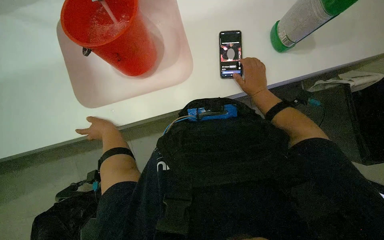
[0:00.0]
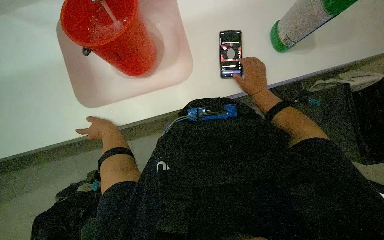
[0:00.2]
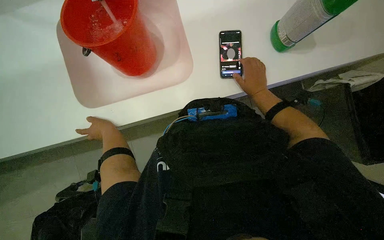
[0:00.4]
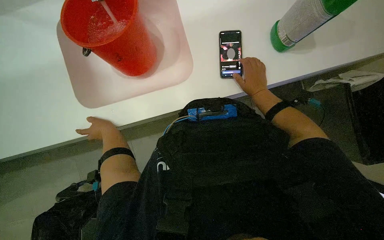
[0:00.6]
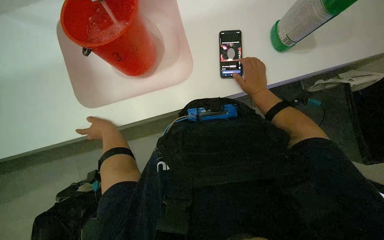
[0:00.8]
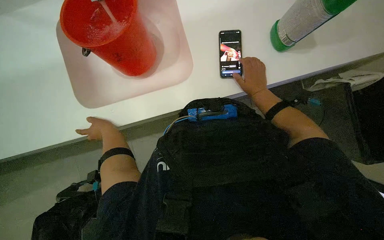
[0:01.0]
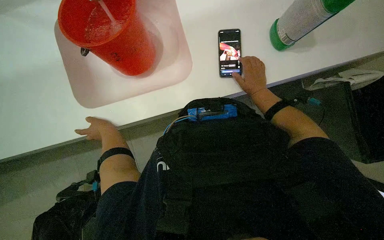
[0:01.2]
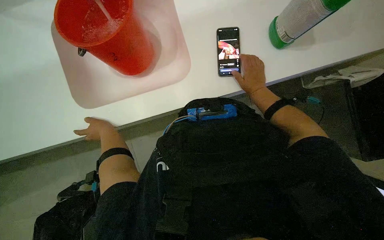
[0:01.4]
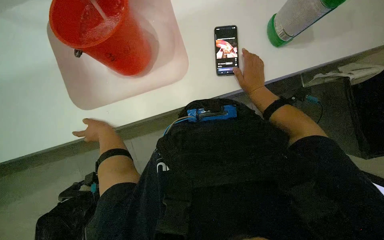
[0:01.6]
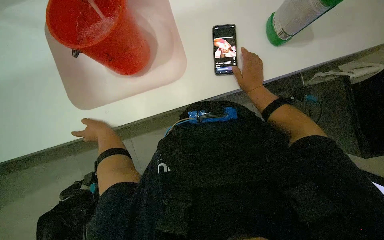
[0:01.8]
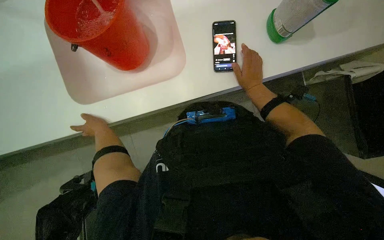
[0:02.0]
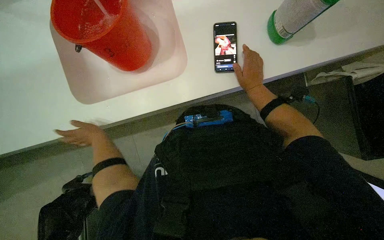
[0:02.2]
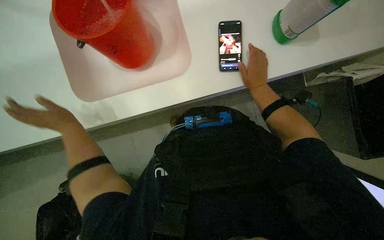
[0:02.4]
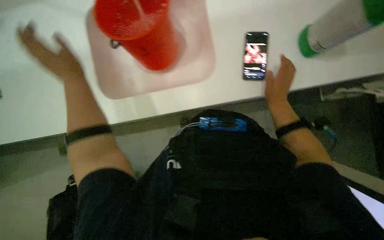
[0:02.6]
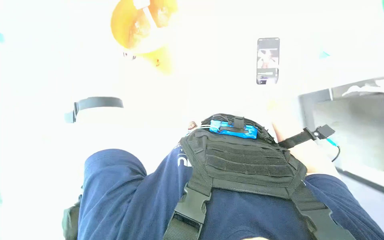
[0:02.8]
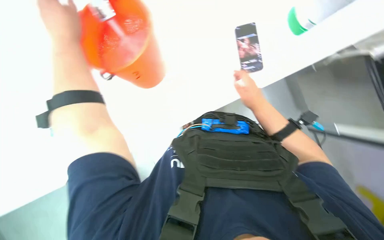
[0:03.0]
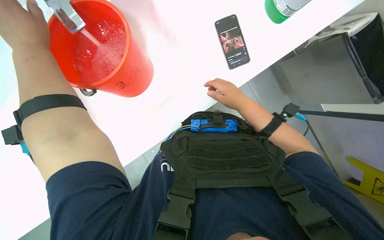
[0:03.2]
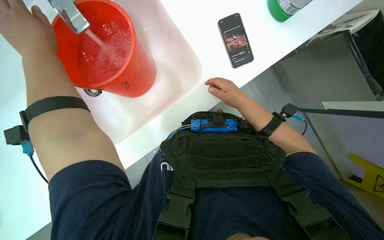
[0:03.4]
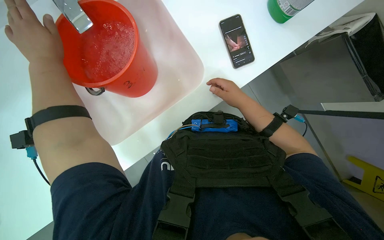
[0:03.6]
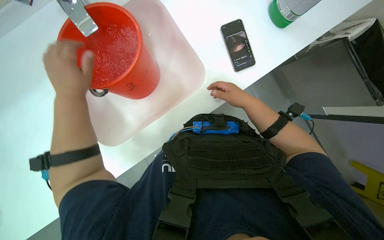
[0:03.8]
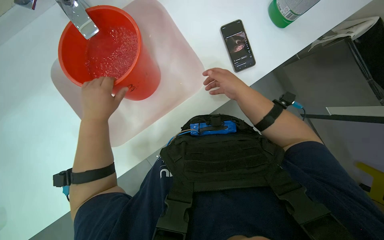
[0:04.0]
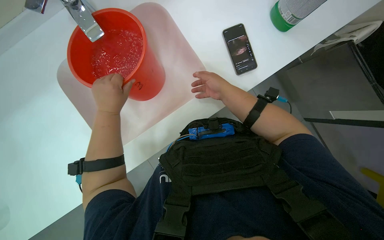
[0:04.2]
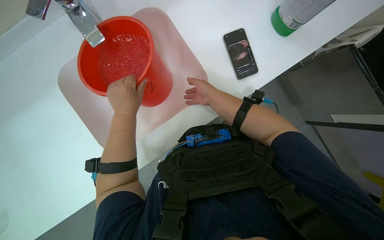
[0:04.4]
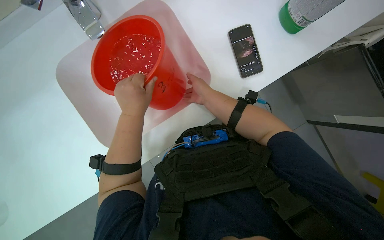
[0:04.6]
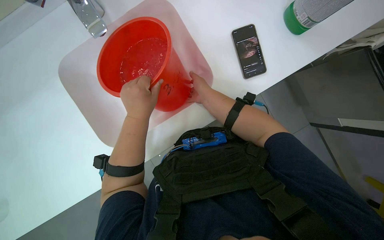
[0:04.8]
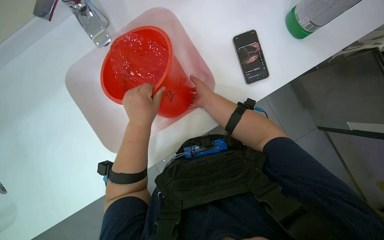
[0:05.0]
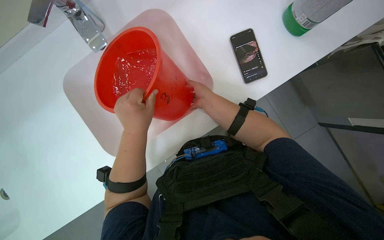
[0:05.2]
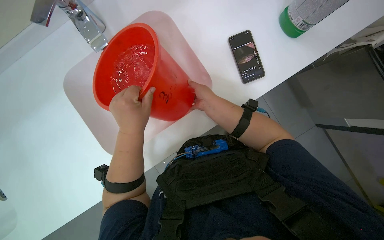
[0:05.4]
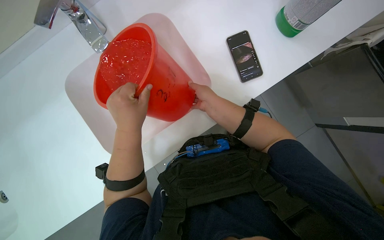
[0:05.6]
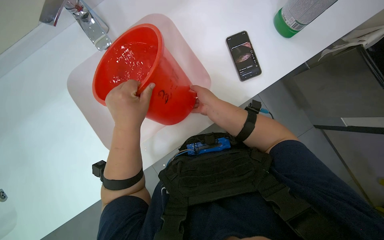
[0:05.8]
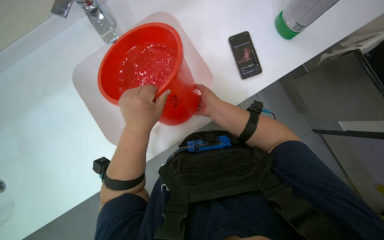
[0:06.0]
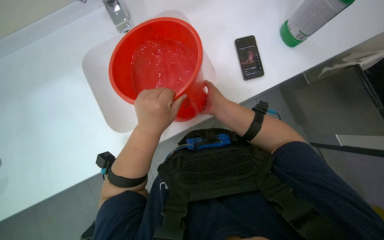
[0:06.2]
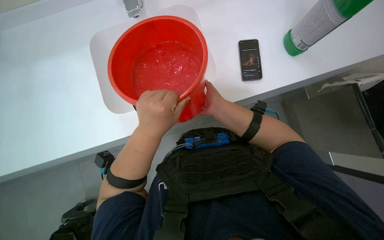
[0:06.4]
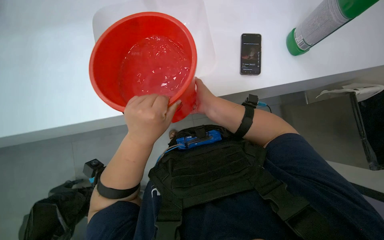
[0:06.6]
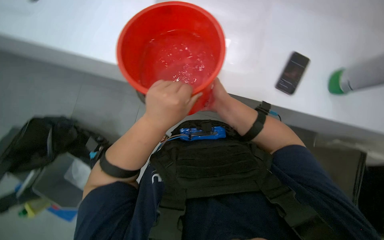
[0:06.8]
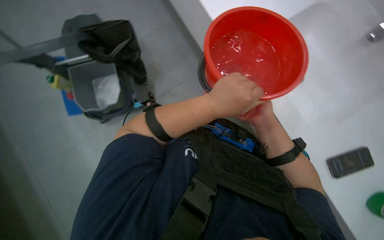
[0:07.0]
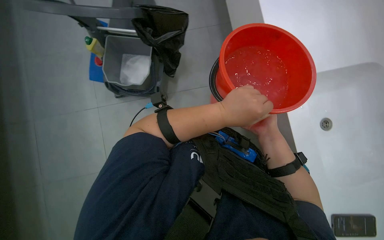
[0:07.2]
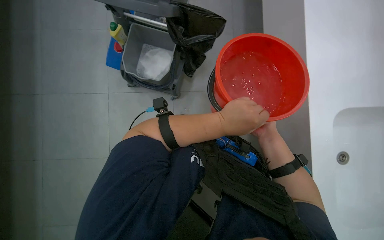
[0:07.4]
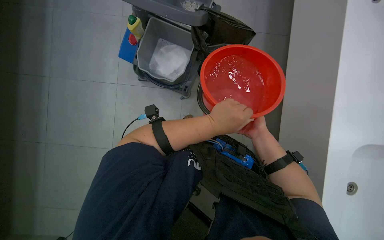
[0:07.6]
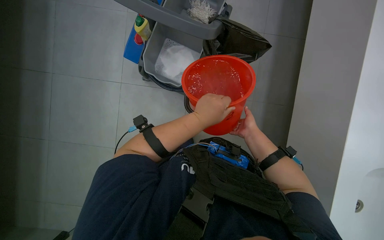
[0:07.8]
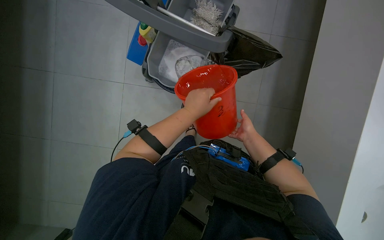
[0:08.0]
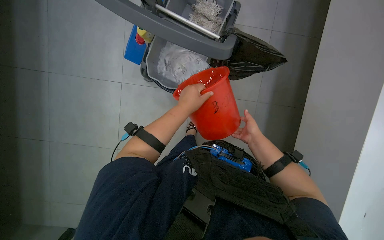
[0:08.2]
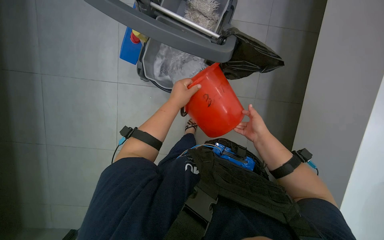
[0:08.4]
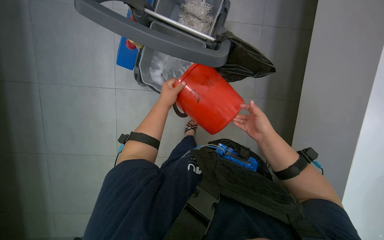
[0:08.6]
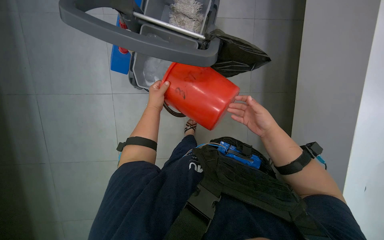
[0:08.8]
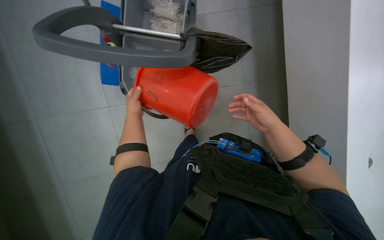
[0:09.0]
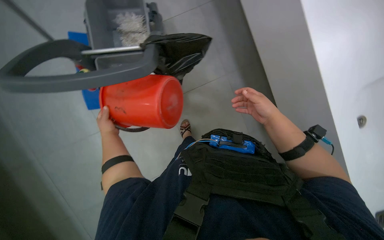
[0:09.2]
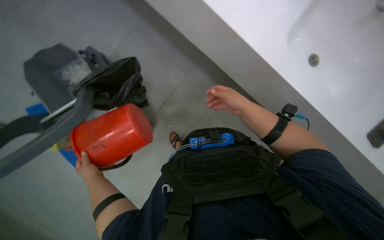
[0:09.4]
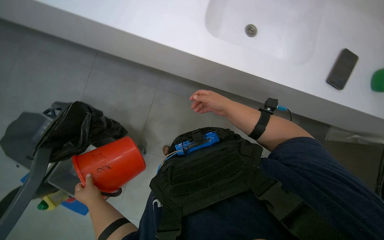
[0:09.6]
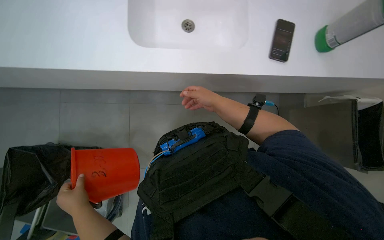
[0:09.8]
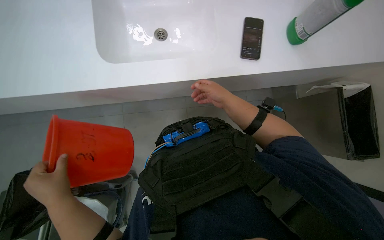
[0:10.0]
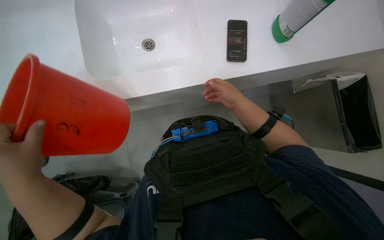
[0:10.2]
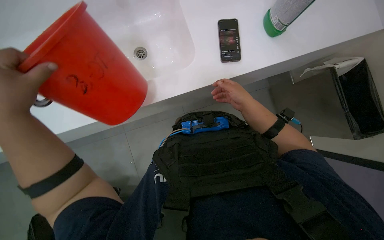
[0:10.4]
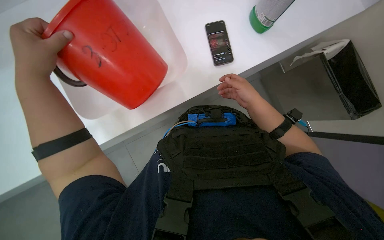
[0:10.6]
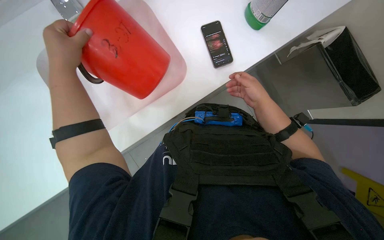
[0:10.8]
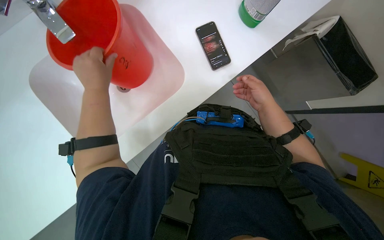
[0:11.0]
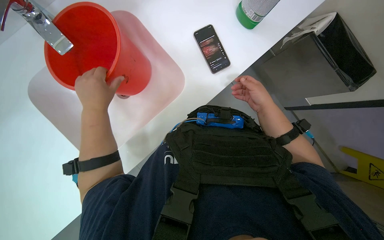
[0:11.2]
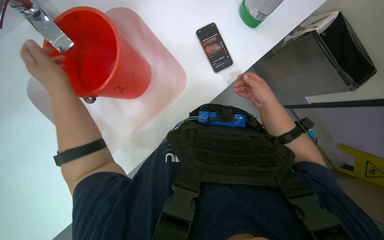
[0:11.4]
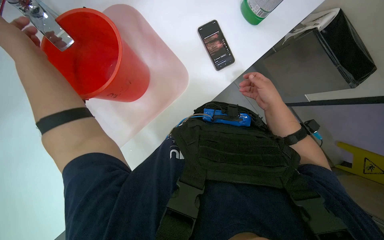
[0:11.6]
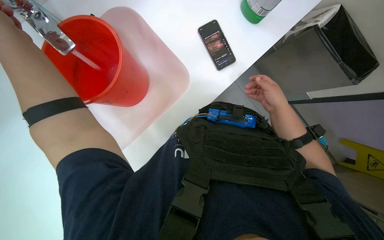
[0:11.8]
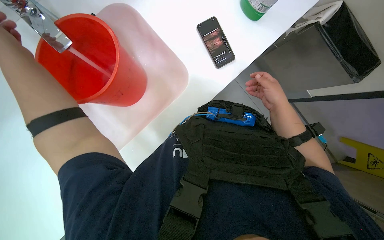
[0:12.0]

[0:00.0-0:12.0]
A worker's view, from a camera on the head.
Job: preparing cleaning supplies.
The whole recording: Preparing cleaning solution. The worker fills a bucket with water and cleaning solution, then pours it into a cleaning cart and prepares a mop.
0:00.0 to 0:01.6: The hands work in one place, with small movements.
0:01.6 to 0:03.0: The right hand goes some 20 cm nearer to the camera and to the left. Meanwhile the left hand shifts approximately 35 cm nearer to the camera and up the picture.
0:03.0 to 0:04.4: The right hand shifts roughly 10 cm to the left. The left hand travels to the right and down the picture by some 20 cm.
0:04.4 to 0:06.0: Both hands travel together nearer to the camera, some 10 cm.
0:06.0 to 0:07.6: The scene rotates clockwise by roughly 45 degrees.
0:07.6 to 0:09.0: The left hand heads farther from the camera, to the left and up the picture, covering roughly 35 cm.
0:09.0 to 0:10.4: The scene turns roughly 60 degrees counterclockwise in the picture.

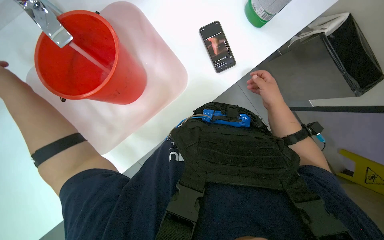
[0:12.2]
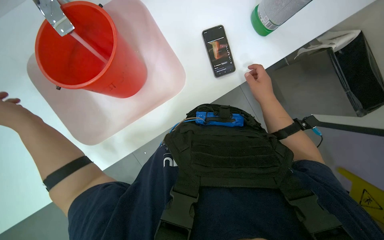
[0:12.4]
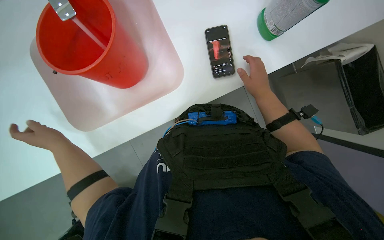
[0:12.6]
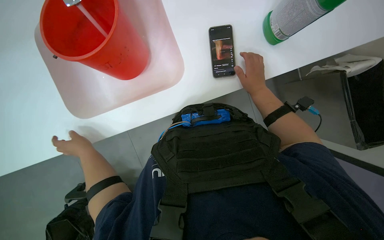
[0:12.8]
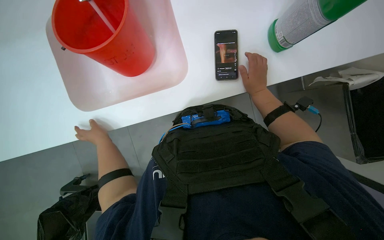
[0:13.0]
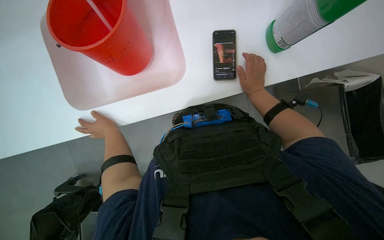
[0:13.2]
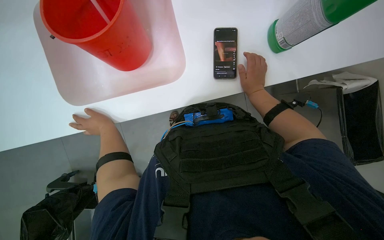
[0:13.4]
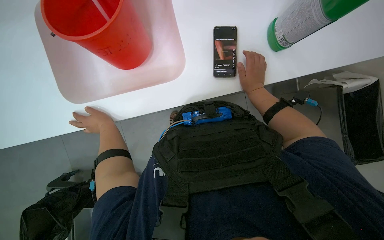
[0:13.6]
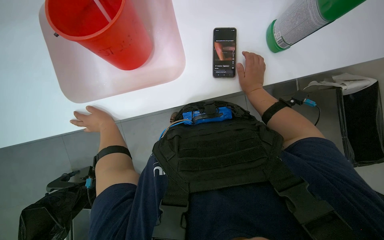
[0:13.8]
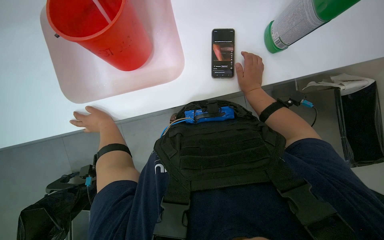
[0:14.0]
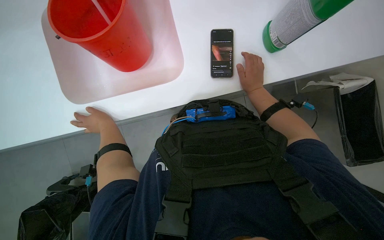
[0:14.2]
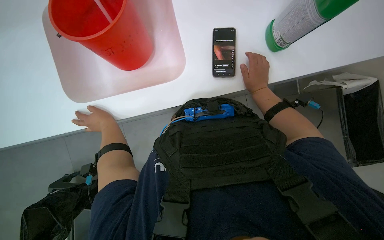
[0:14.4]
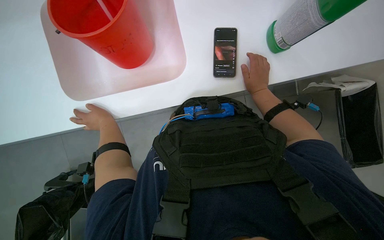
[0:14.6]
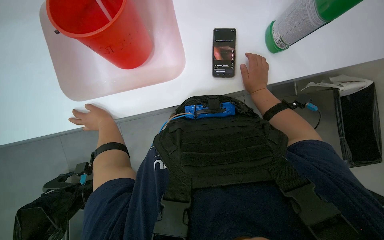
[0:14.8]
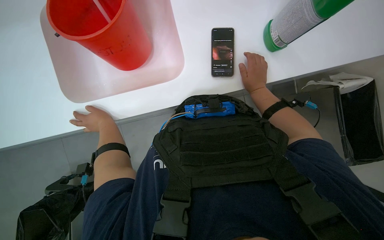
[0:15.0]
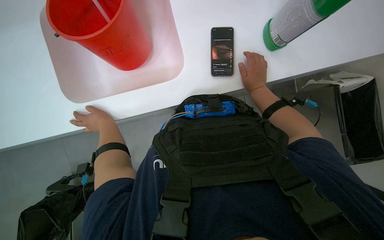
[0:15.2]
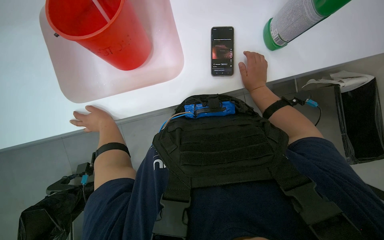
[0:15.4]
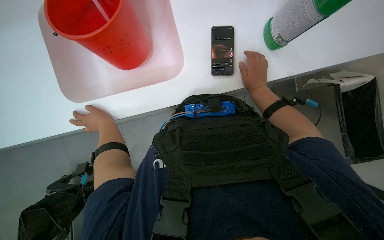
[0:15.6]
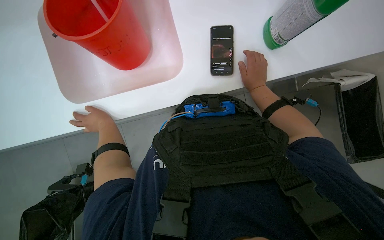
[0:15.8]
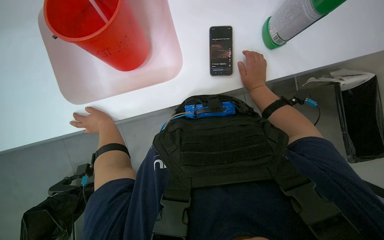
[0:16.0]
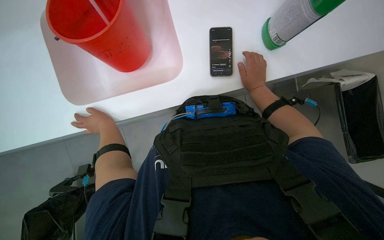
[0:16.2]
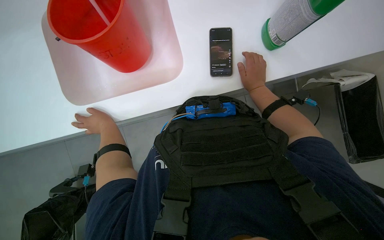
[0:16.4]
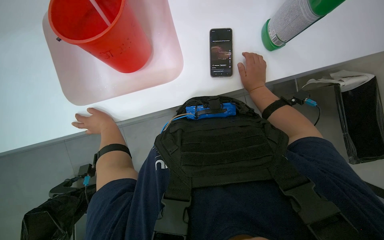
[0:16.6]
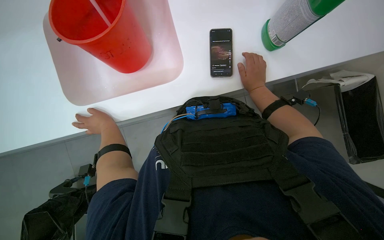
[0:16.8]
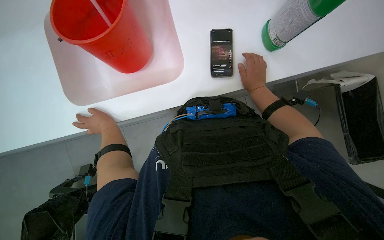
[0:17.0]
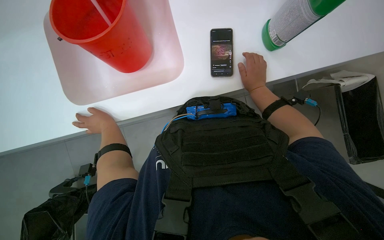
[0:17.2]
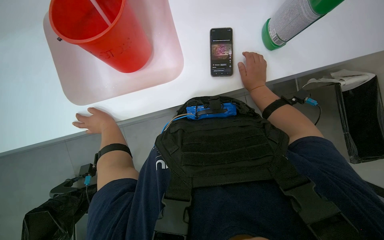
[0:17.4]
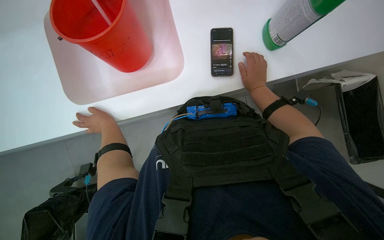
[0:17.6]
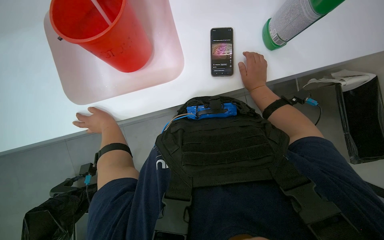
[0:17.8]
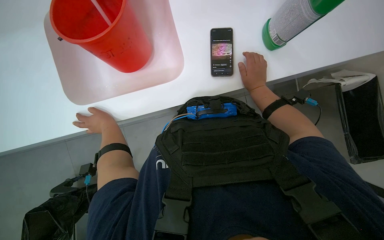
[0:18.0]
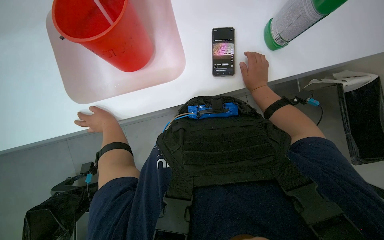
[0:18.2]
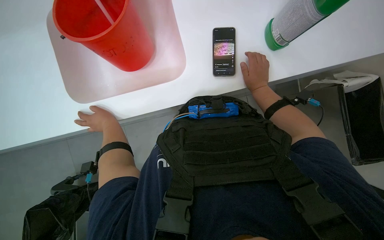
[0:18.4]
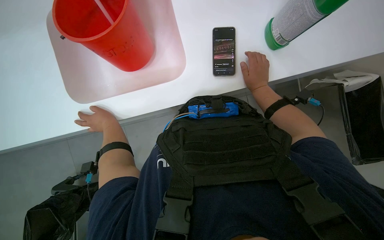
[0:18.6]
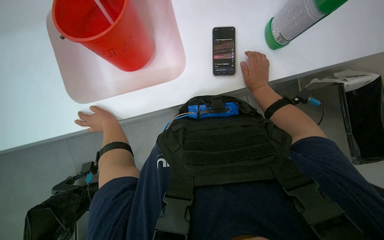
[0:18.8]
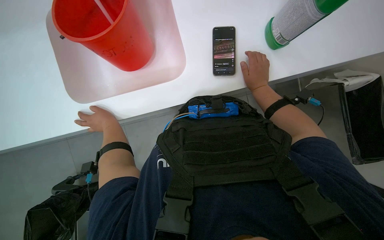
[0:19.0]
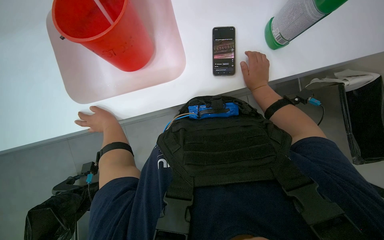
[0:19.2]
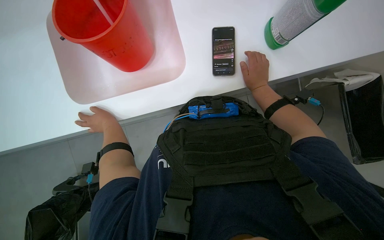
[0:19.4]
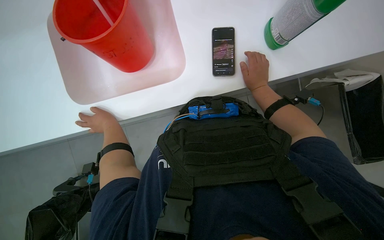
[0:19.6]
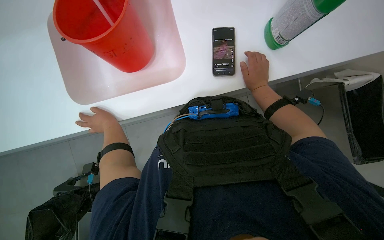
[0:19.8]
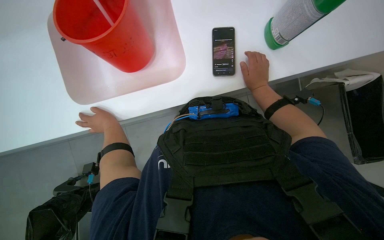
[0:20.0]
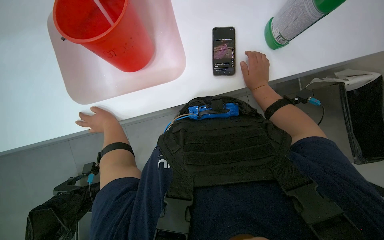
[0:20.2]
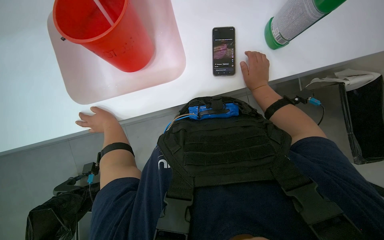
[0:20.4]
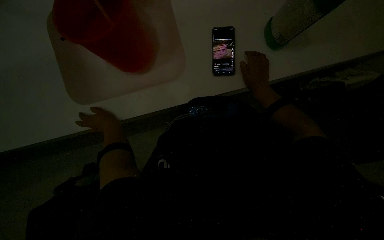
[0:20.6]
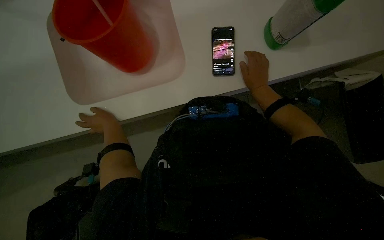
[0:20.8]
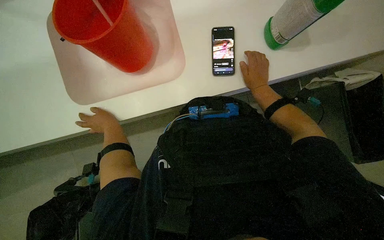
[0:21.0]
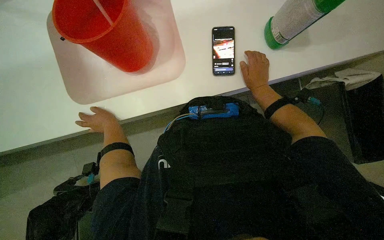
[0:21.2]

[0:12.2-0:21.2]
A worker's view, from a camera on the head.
Job: preparing cleaning supplies.
The whole recording: Preparing cleaning solution. The worker fills a bucket with water and cleaning solution, then pours it into a cleaning cart and prepares a mop.
0:12.2 to 0:13.8: The right hand heads farther from the camera, covering approximately 10 cm.
0:13.8 to 0:16.6: The hands make small movements and keep their place.
0:16.6 to 0:18.2: The hands stay in one place.
0:18.2 to 0:19.8: The hands keep their place.
0:19.8 to 0:21.2: The hands stay close to where they were, moving slightly.
